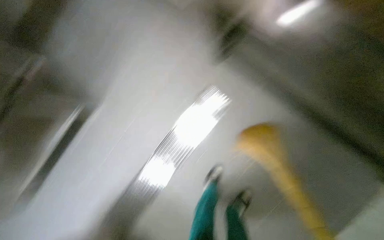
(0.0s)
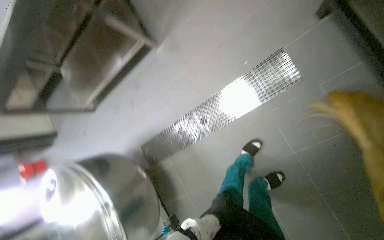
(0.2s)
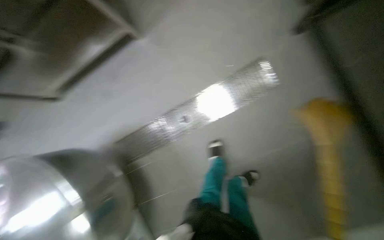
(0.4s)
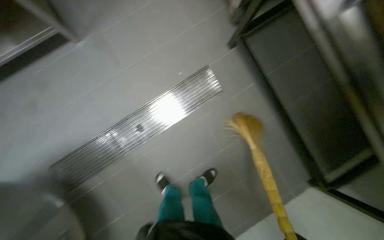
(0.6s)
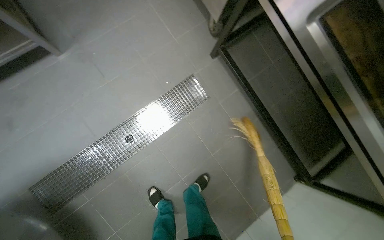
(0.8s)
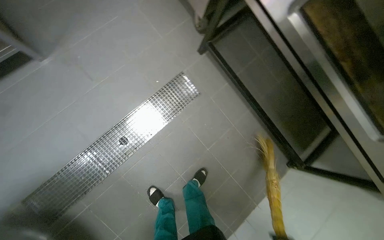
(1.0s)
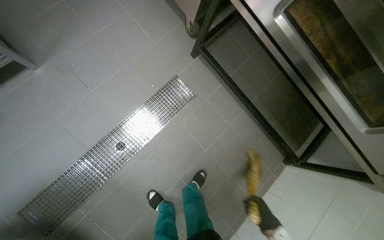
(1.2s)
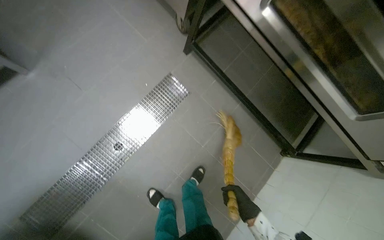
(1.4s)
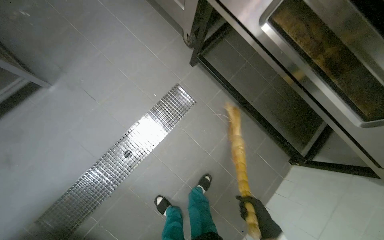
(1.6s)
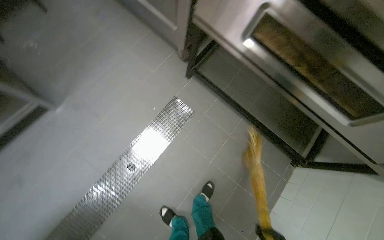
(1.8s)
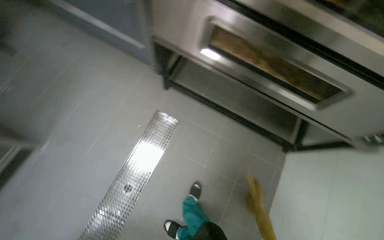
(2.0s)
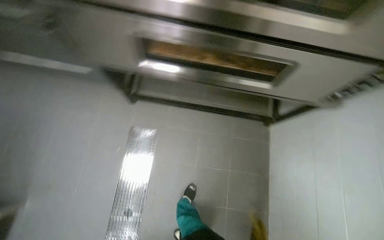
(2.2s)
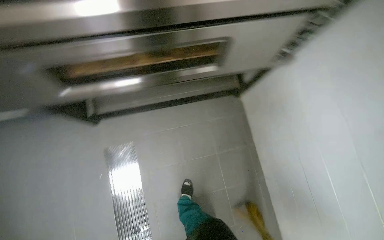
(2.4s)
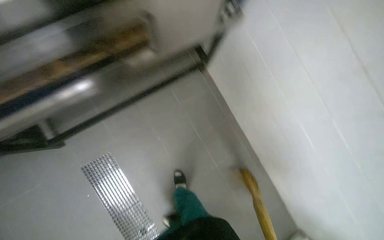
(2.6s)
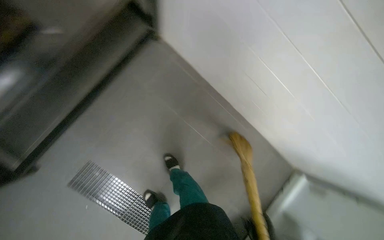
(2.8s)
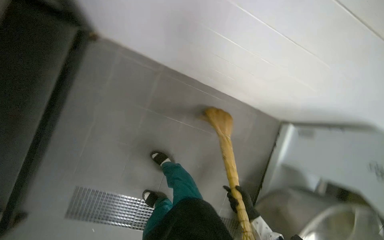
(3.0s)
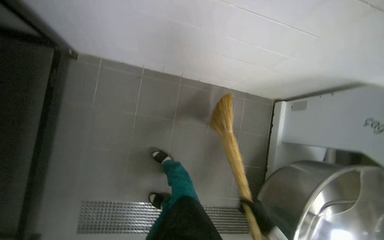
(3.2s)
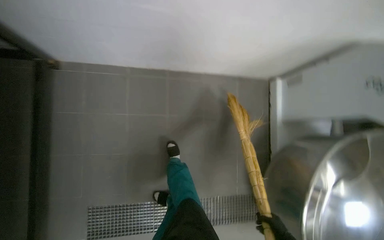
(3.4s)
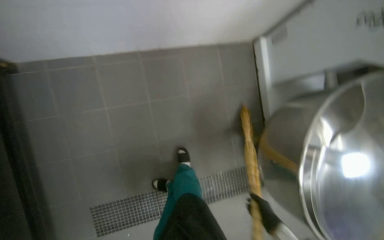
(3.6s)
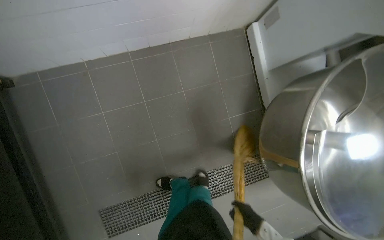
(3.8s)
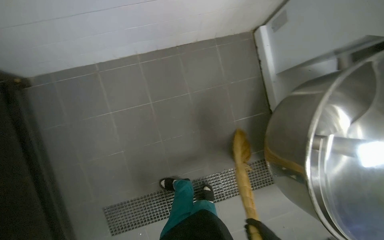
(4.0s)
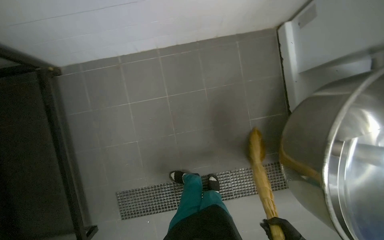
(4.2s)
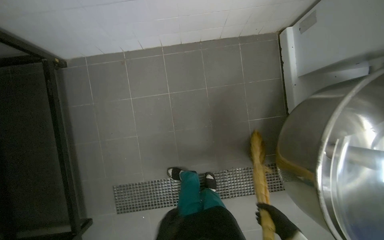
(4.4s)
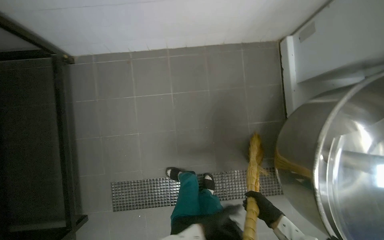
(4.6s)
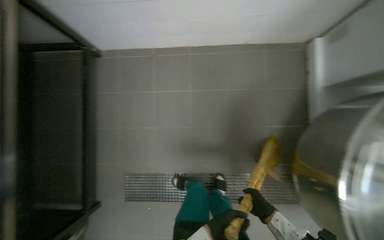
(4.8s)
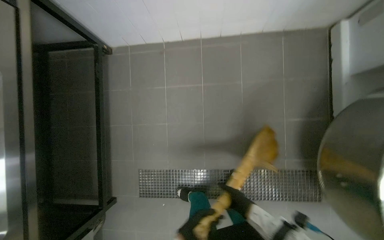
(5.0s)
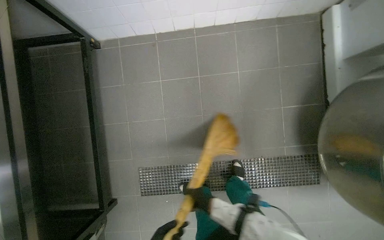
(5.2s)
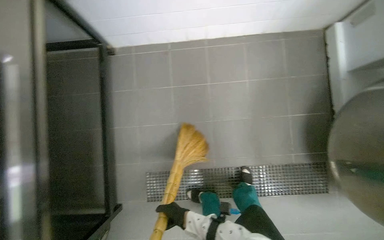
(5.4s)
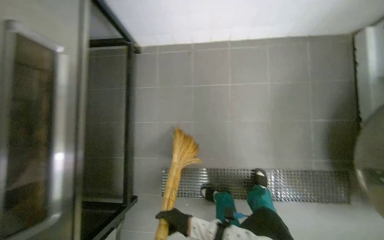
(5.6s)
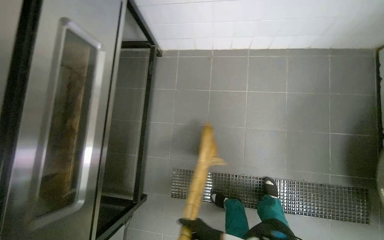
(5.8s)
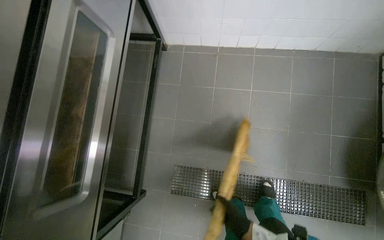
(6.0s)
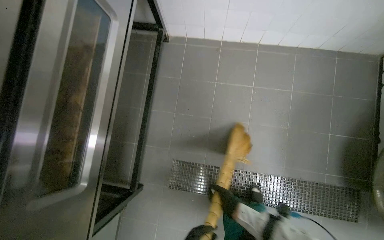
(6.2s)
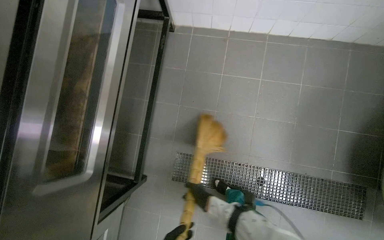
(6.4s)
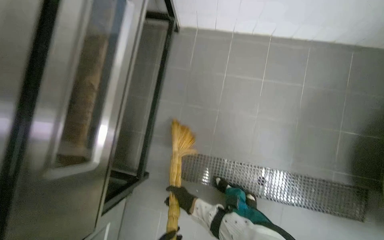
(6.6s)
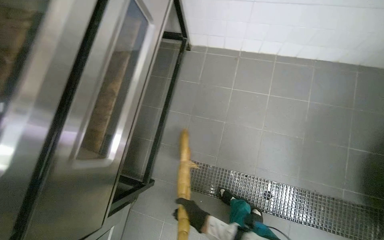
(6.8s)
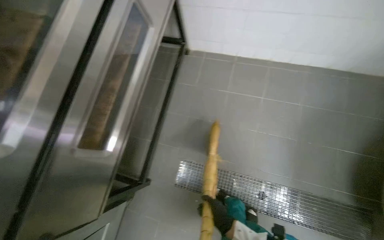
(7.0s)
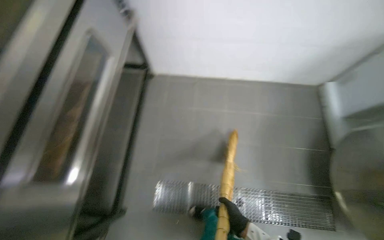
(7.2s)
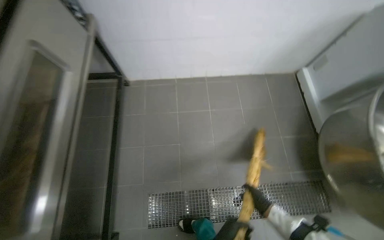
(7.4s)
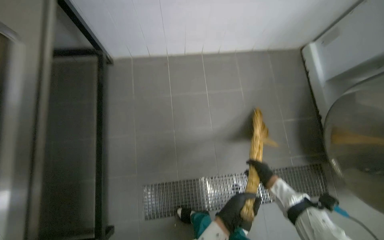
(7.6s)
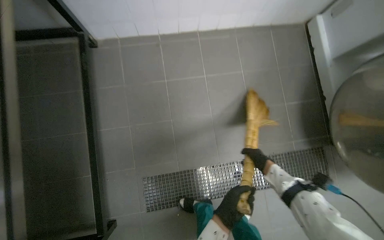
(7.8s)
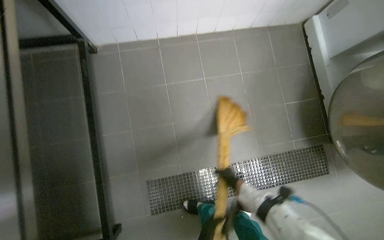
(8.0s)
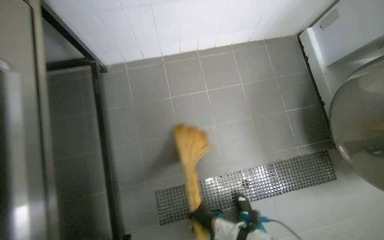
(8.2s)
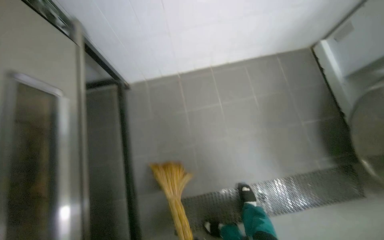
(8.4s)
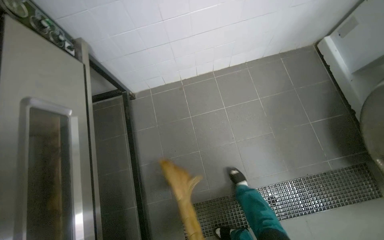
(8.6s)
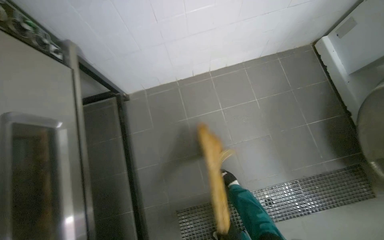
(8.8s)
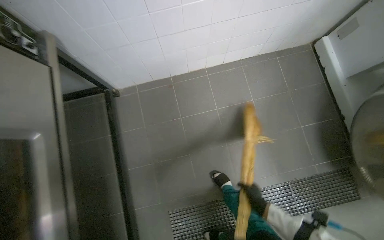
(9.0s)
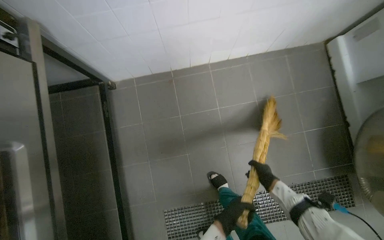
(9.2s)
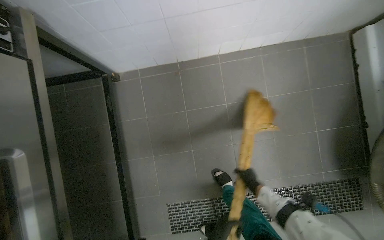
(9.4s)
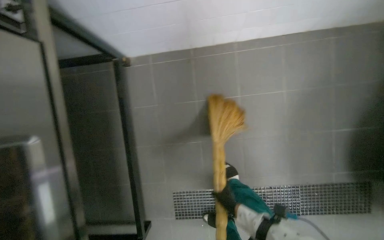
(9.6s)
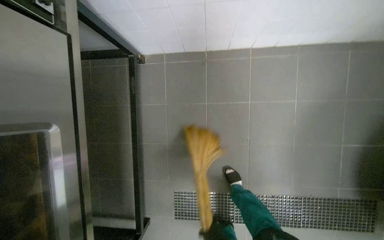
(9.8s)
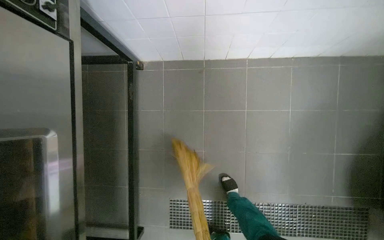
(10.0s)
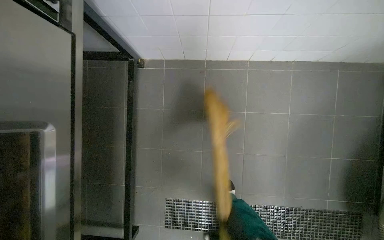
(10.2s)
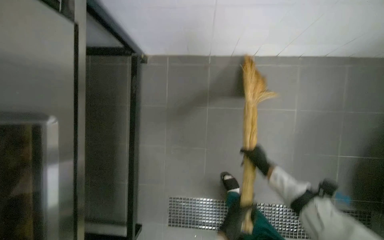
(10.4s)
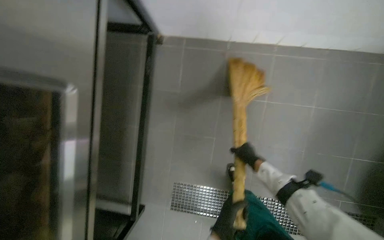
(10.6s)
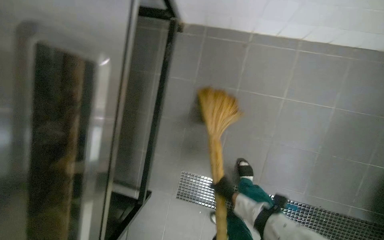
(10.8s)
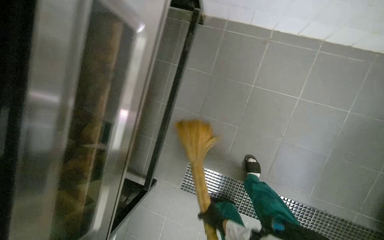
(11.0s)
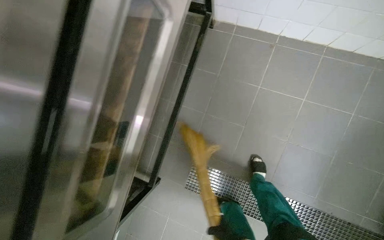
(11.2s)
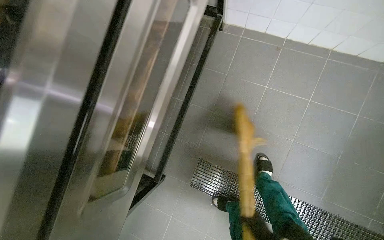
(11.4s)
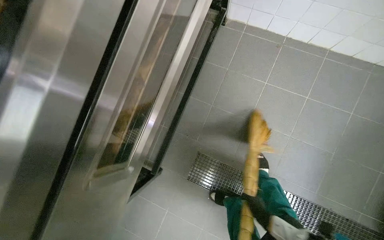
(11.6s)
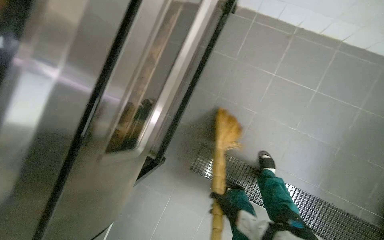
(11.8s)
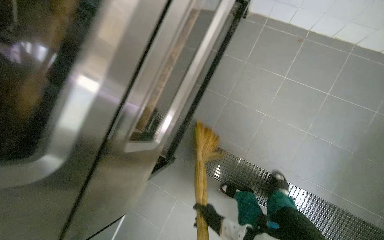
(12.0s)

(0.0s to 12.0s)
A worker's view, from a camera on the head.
Job: sweeping floor.
The whole recording: Sweeping kitchen floor. The worker sweeps the kitchen floor with a broom.
0.0s - 1.6s: The view swings roughly 20 degrees to the right.
1.6s - 3.0s: The camera travels some 60 cm. The wearer's head swings approximately 110 degrees to the right. The view tips downward by roughly 25 degrees.
3.0s - 4.4s: Everything in view rotates roughly 25 degrees counterclockwise.
4.4s - 6.0s: The head travels roughly 50 cm.
6.0s - 7.6s: The right hand heads to the right, covering approximately 30 cm.
10.4s - 12.0s: The camera travels approximately 50 cm.

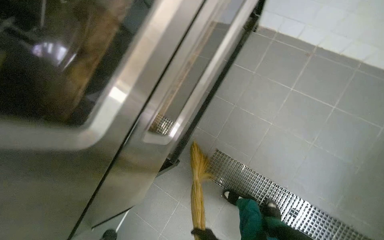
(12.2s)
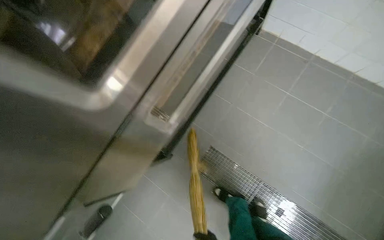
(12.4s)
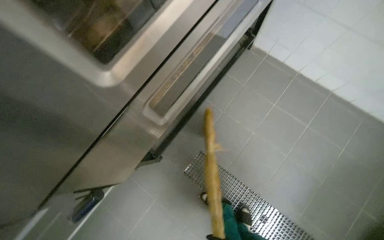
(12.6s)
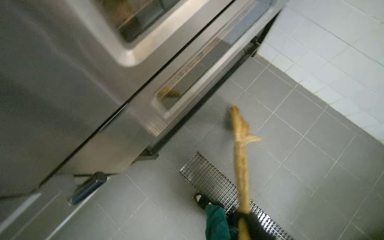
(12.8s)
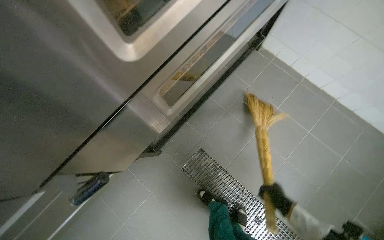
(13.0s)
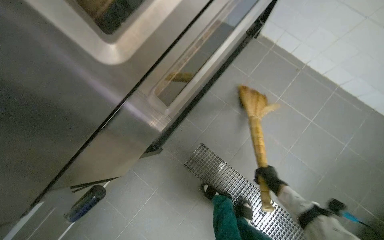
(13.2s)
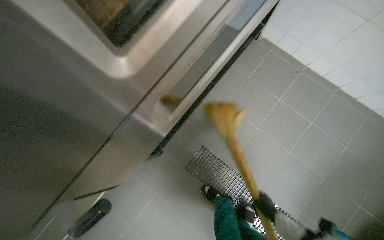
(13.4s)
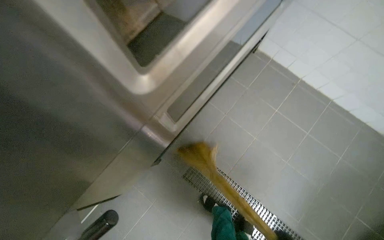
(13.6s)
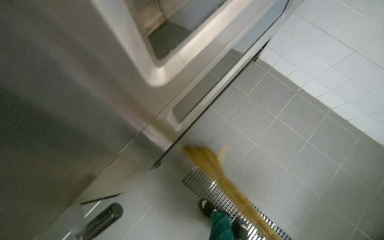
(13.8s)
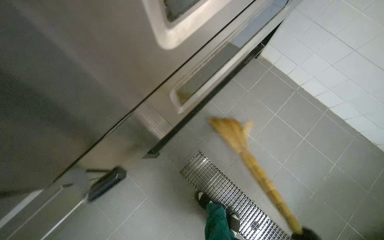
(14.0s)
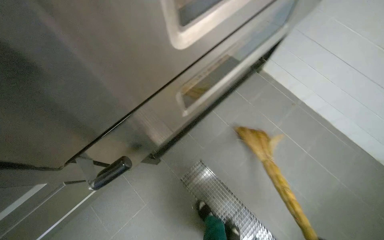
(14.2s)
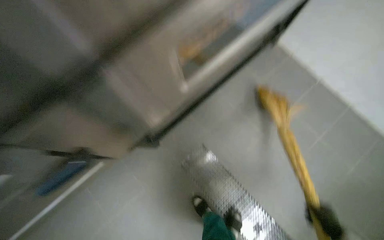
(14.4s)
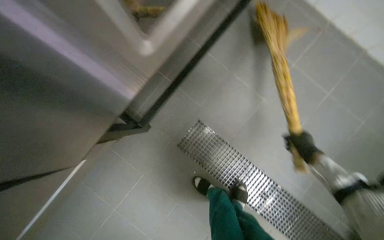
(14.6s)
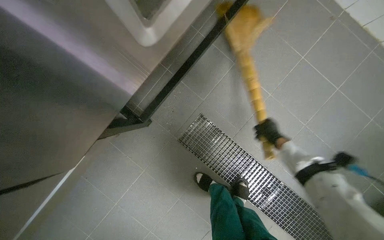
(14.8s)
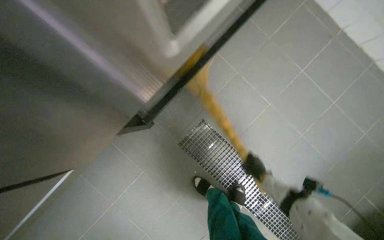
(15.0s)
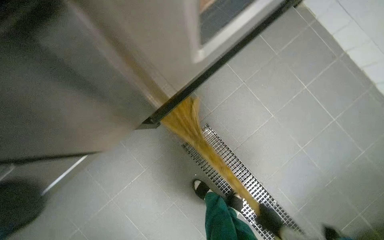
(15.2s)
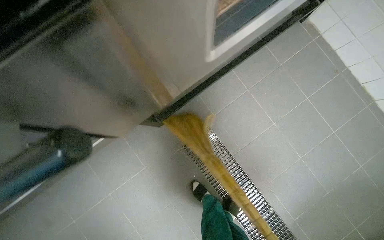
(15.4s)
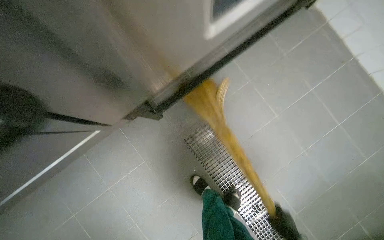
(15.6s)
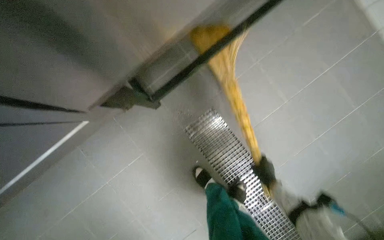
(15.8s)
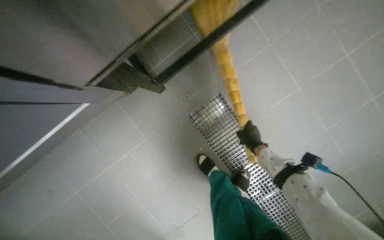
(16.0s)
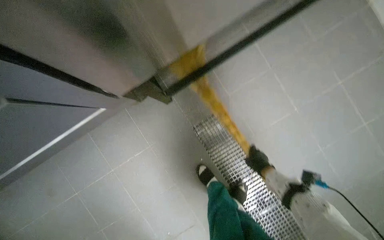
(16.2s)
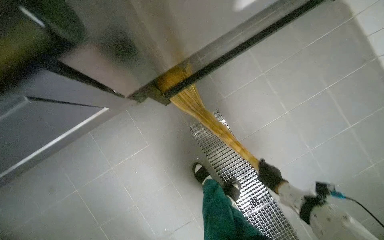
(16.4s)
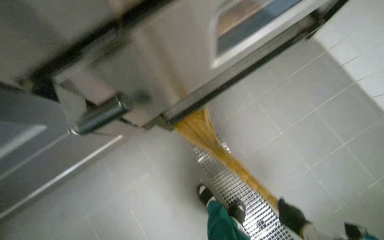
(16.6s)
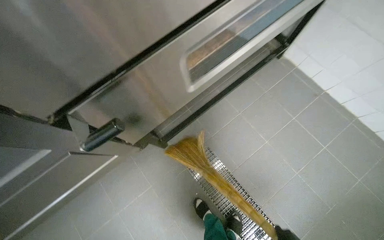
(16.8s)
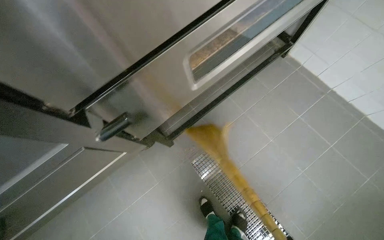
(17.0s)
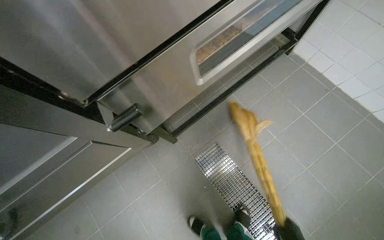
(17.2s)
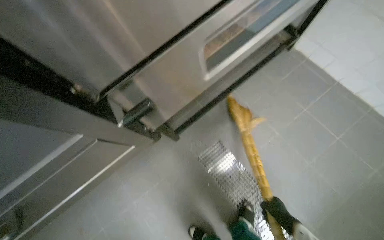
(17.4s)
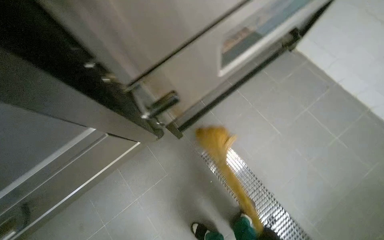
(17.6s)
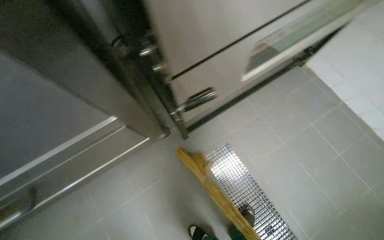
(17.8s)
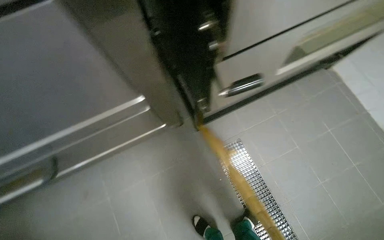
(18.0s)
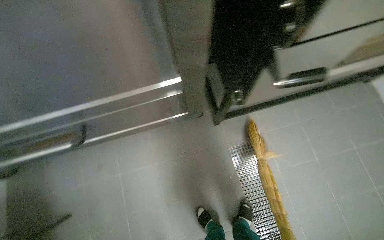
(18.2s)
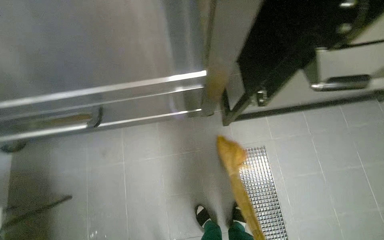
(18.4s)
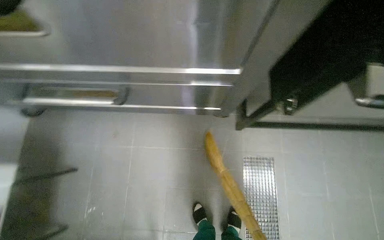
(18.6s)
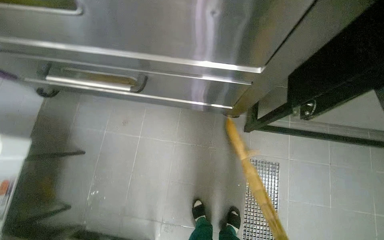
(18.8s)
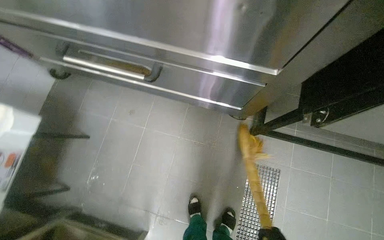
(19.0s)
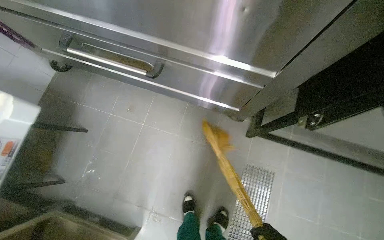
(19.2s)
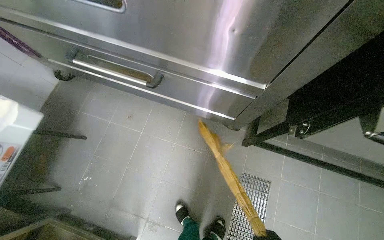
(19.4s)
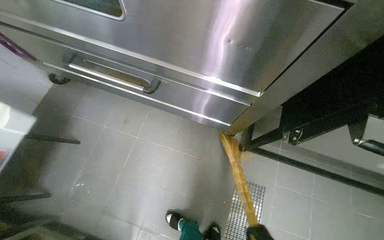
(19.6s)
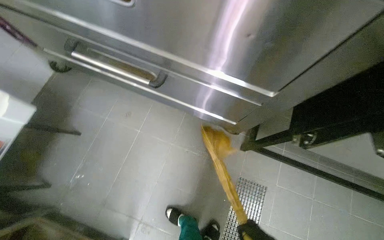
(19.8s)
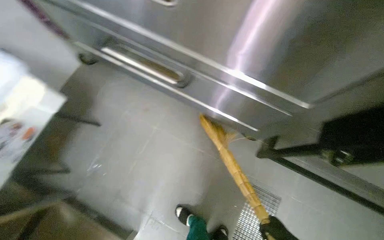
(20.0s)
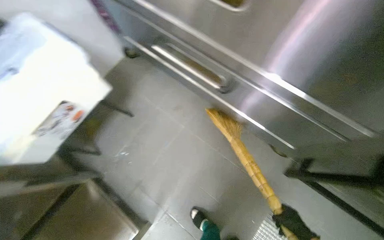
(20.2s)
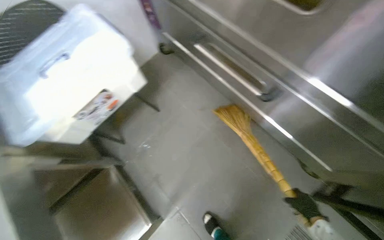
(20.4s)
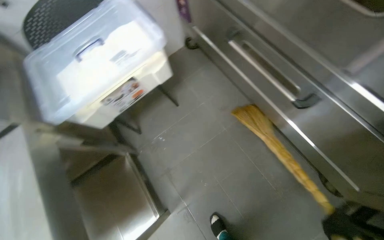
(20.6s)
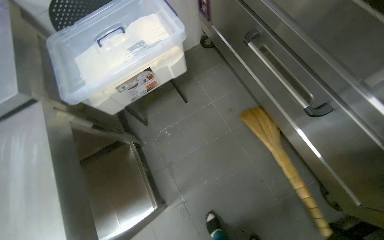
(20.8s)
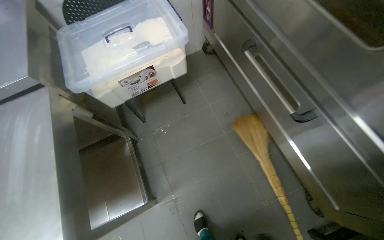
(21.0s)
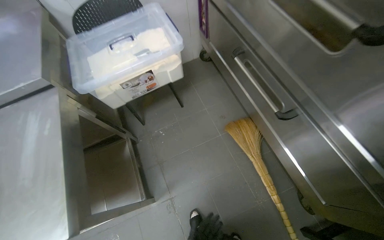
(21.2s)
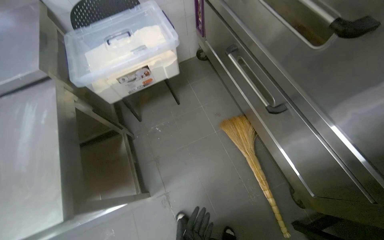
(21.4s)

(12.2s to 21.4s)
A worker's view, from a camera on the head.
Job: sweeping floor.
The whole recording: Sweeping kitchen floor. The worker sweeps the kitchen floor with a broom.
13.8s - 15.2s: The view tips downward by approximately 15 degrees.
15.2s - 16.8s: The camera pitches upward, by some 15 degrees.
16.8s - 18.4s: Everything in view rotates some 30 degrees clockwise.
18.4s - 19.8s: Everything in view rotates about 30 degrees clockwise.
19.8s - 21.4s: The wearer's head swings about 45 degrees to the left.
